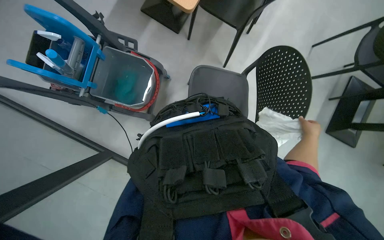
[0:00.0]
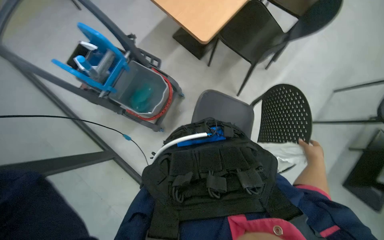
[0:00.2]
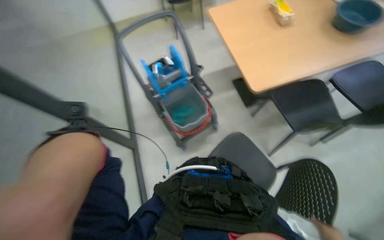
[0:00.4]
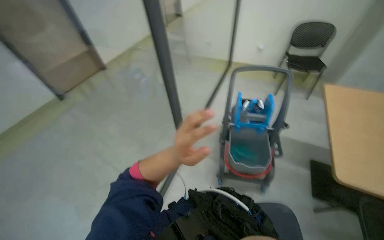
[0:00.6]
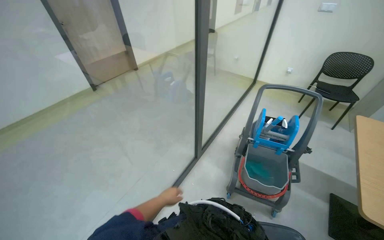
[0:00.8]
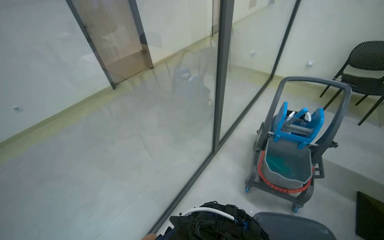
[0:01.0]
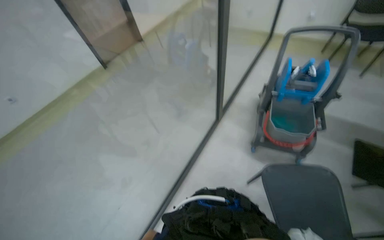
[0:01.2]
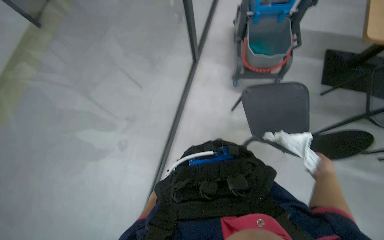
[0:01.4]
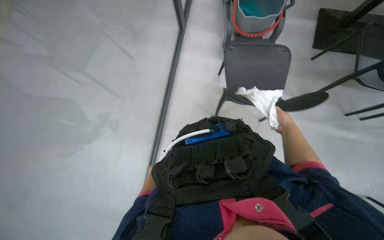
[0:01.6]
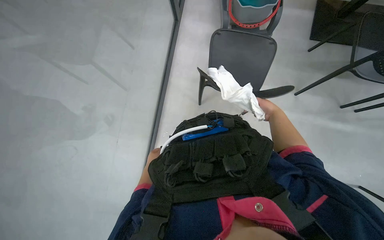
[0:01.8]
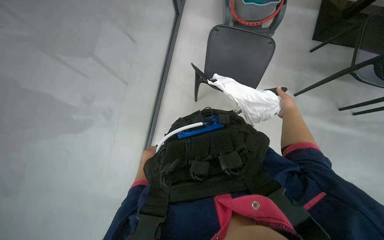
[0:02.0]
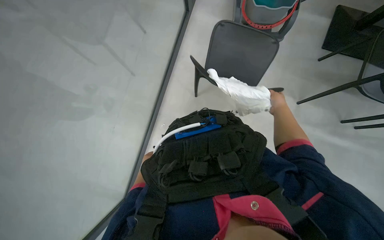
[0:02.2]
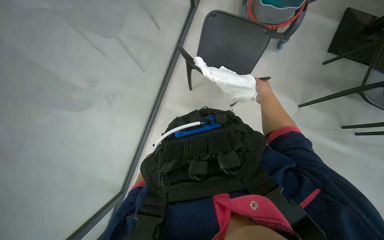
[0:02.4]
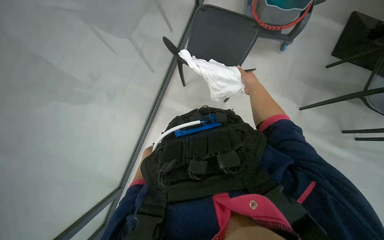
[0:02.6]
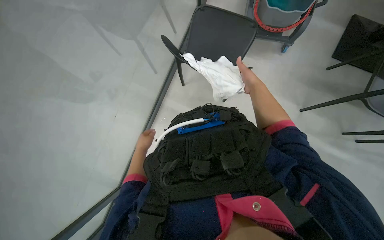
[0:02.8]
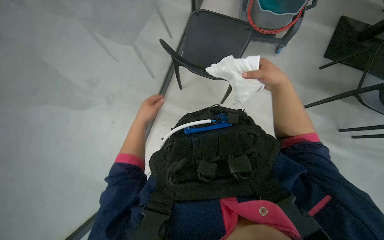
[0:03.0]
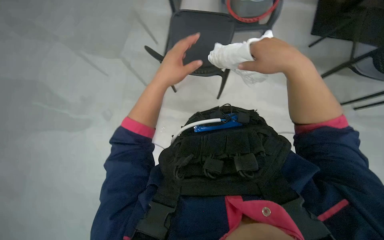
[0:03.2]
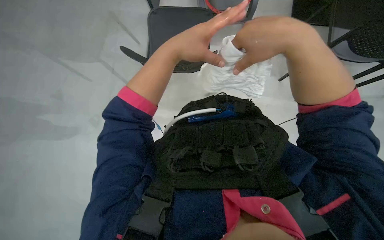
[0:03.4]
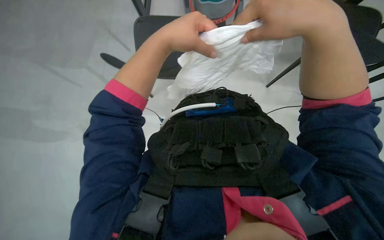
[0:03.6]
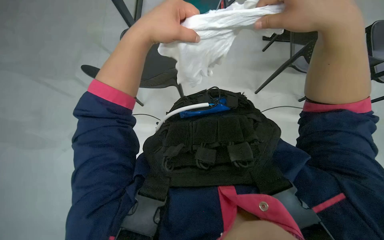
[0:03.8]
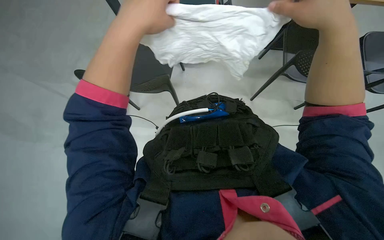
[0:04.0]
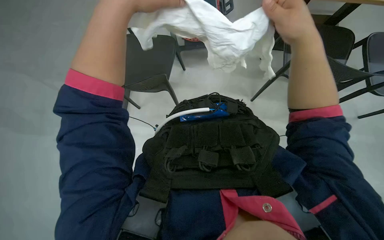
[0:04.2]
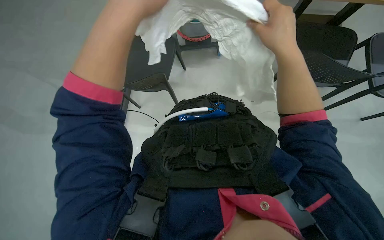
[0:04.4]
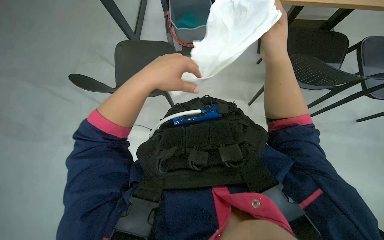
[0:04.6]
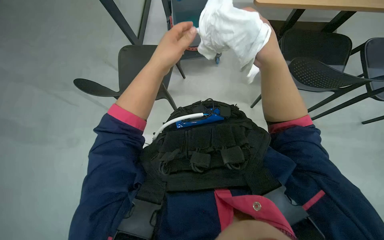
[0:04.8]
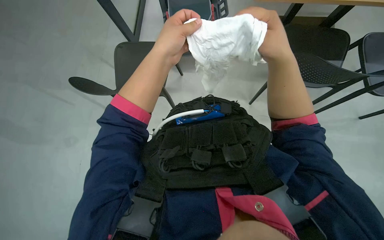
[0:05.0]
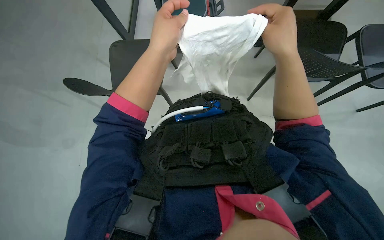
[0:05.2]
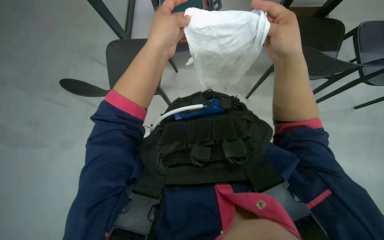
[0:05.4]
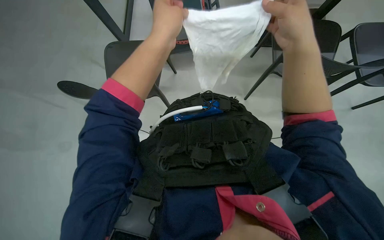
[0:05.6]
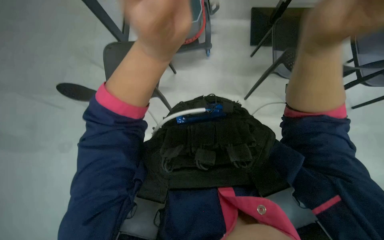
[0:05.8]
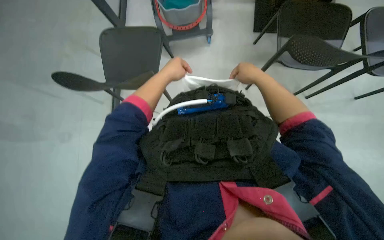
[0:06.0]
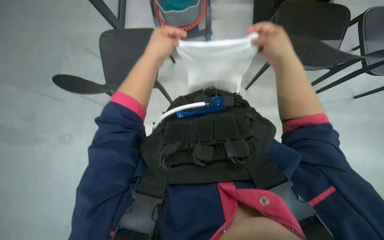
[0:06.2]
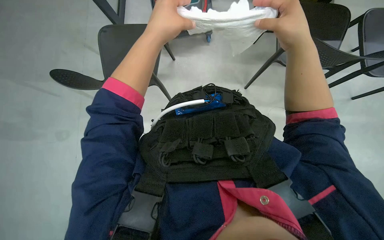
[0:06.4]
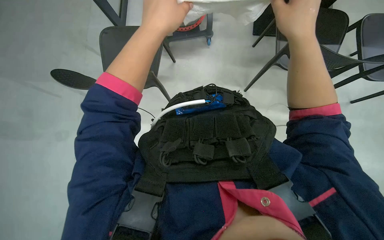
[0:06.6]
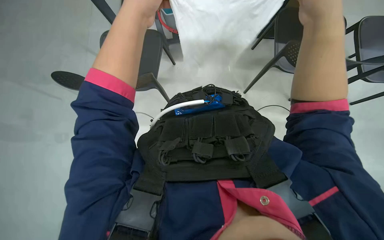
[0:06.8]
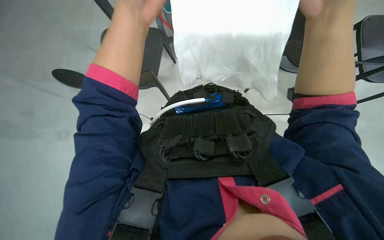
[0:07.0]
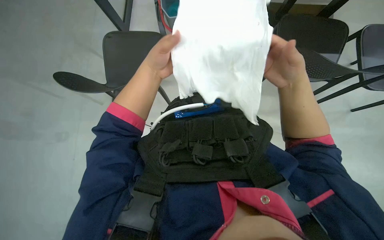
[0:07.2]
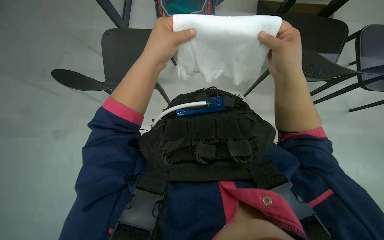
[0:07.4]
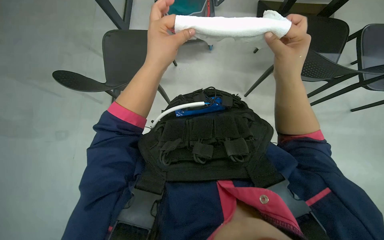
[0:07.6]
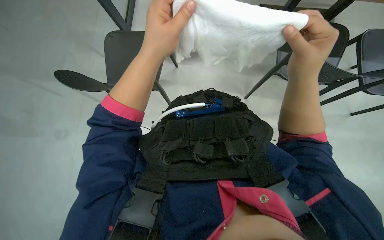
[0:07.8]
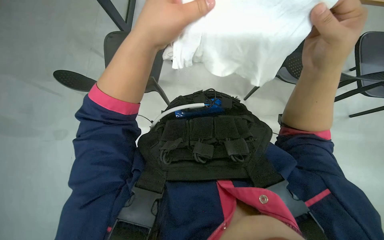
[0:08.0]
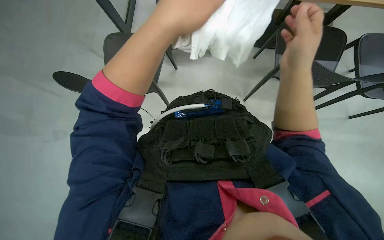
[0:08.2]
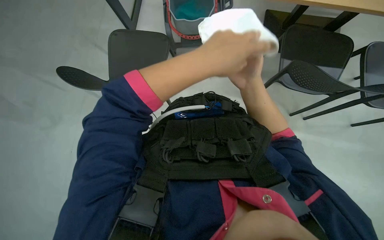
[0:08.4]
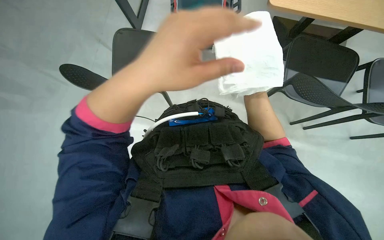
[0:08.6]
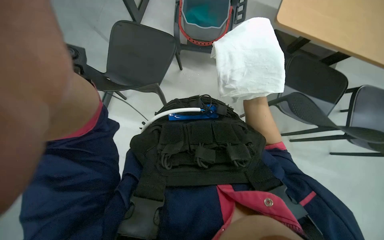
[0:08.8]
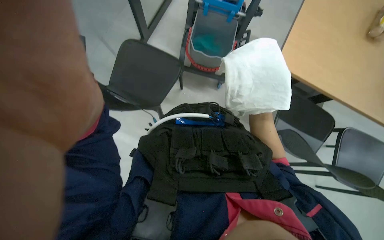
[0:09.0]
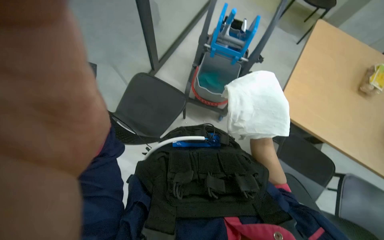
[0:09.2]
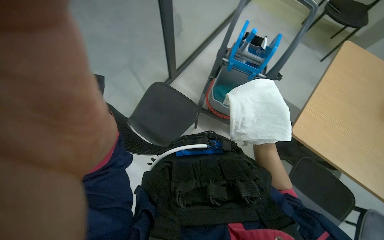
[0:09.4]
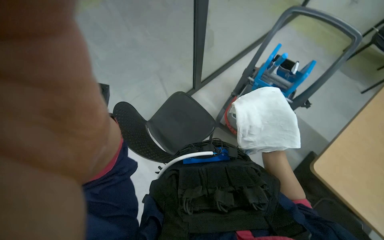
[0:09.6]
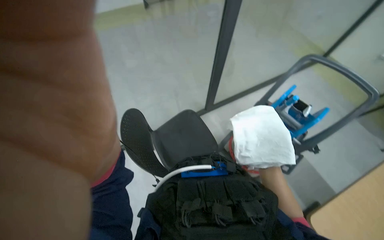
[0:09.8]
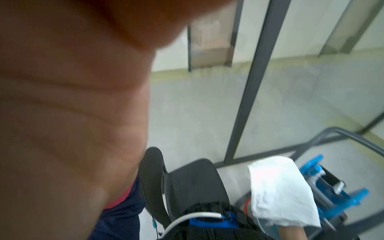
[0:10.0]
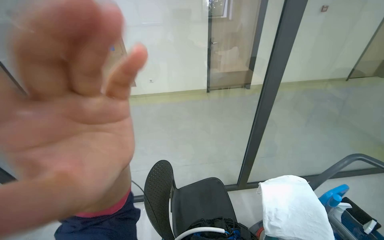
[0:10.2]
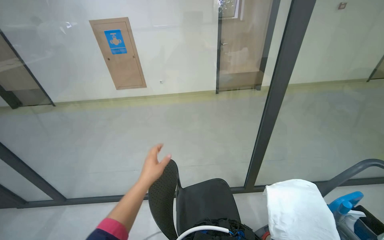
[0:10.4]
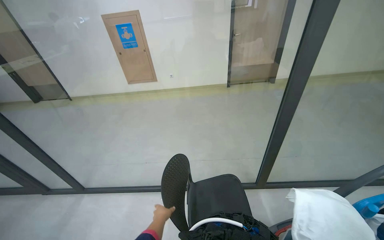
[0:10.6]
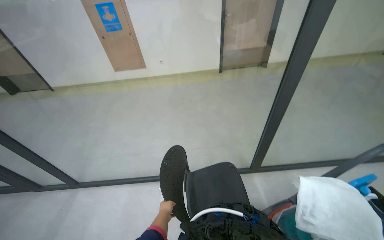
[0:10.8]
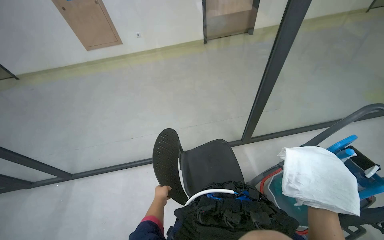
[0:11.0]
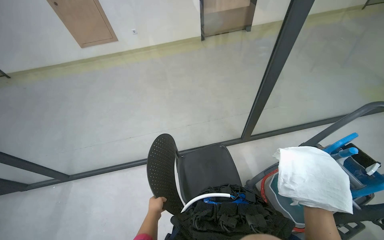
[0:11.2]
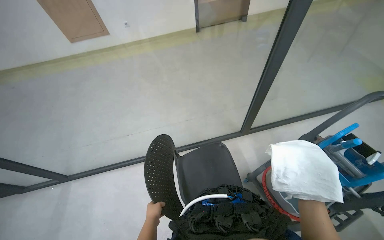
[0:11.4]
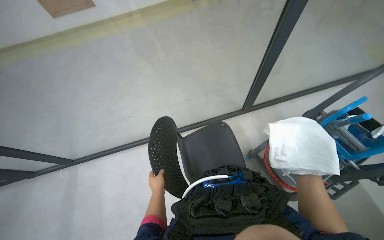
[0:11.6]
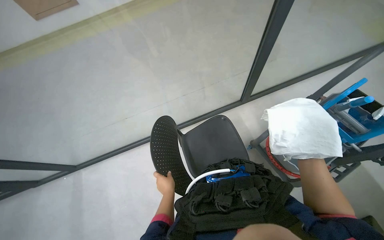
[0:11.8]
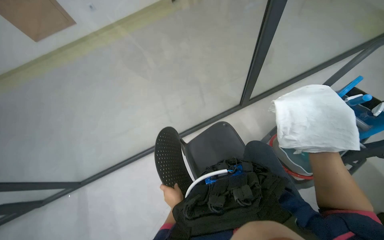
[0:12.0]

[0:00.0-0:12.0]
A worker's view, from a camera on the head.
Job: cleaning windows.
The whole recording: Cleaning glass partition. The worker wrings a cloth, then uses it and a spray bottle to clean the glass partition and nearby chairs.
0.0 to 1.6 s: The head travels approximately 60 cm. The head turns to the left by approximately 75 degrees.
1.6 to 3.0 s: The right hand moves up the picture and to the left, about 25 cm.
3.0 to 4.4 s: The right hand is displaced nearer to the camera by roughly 15 cm, while the left hand moves nearer to the camera, up the picture and to the right, approximately 30 cm.
4.4 to 6.0 s: The left hand goes nearer and farther, about 20 cm each way, reversing 2 times.
6.0 to 7.6 s: The left hand is displaced nearer to the camera by about 15 cm.
9.0 to 10.4 s: The head rotates about 60 degrees to the left. The view tilts about 60 degrees upward.
10.4 to 12.0 s: The camera pitches downward, by some 30 degrees. The left hand goes some 10 cm to the right, and reaches approximately 20 cm down the picture, then returns.

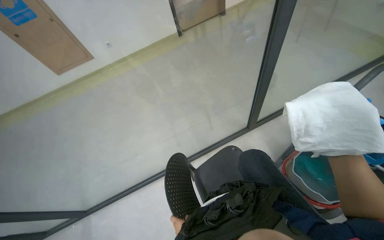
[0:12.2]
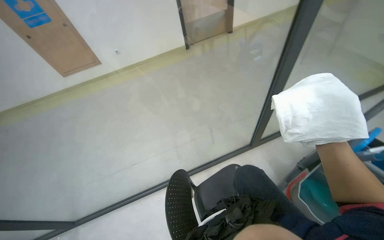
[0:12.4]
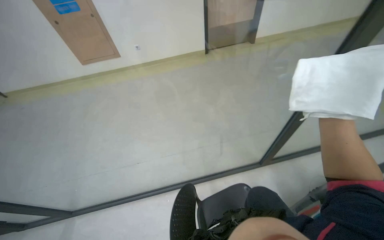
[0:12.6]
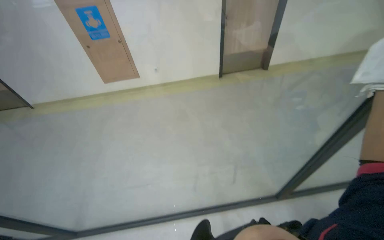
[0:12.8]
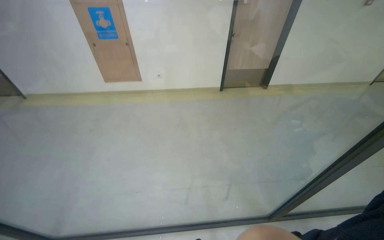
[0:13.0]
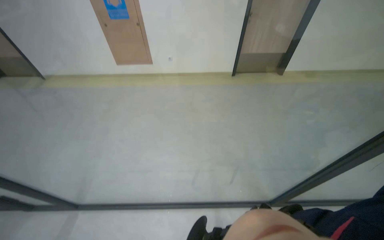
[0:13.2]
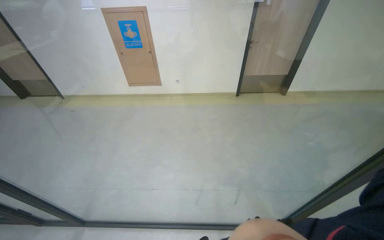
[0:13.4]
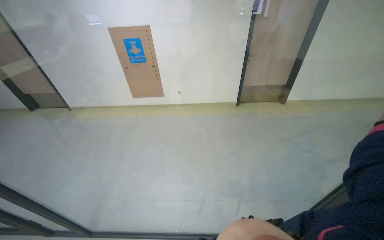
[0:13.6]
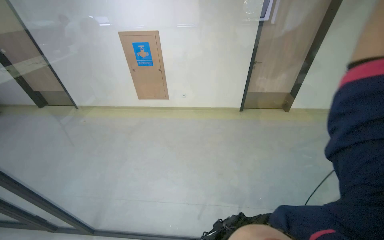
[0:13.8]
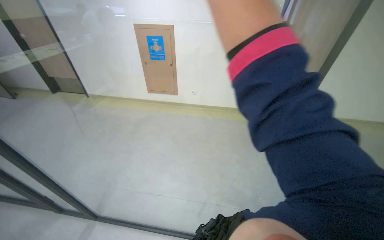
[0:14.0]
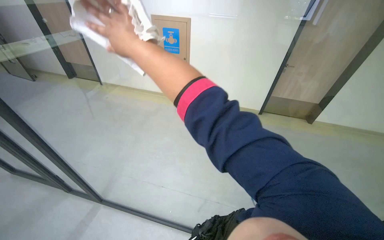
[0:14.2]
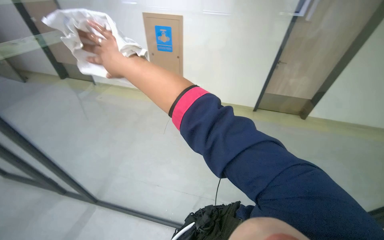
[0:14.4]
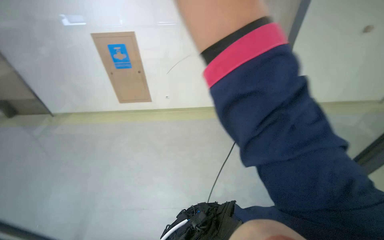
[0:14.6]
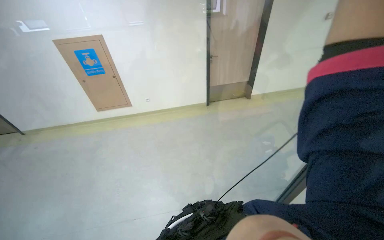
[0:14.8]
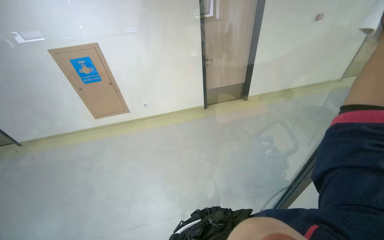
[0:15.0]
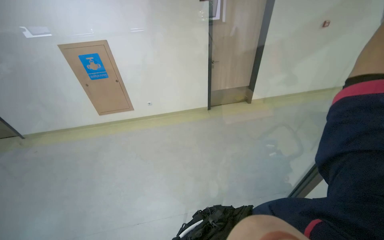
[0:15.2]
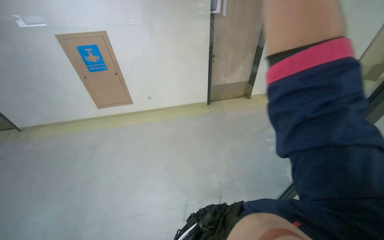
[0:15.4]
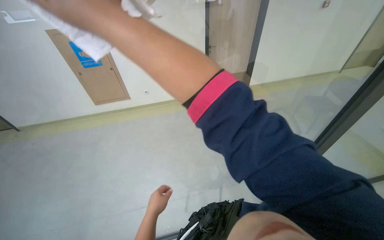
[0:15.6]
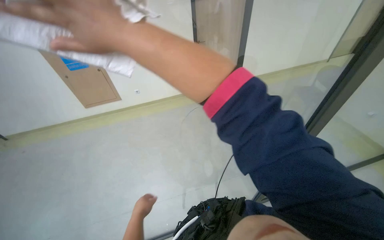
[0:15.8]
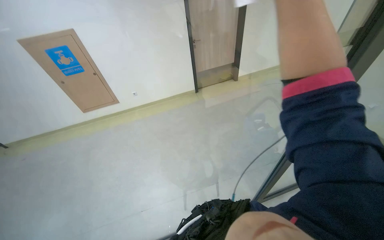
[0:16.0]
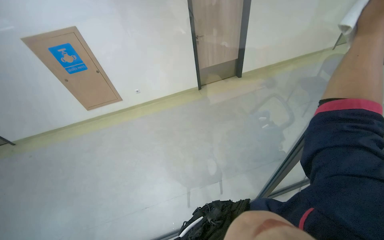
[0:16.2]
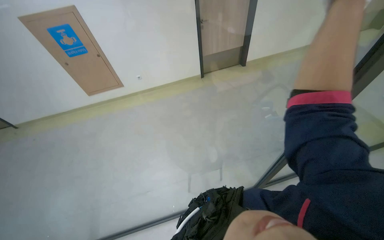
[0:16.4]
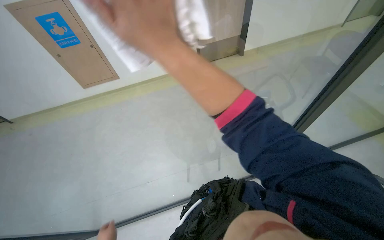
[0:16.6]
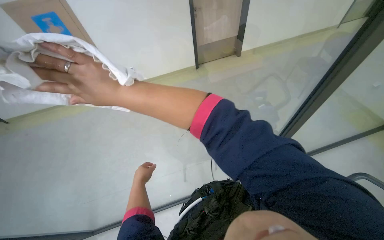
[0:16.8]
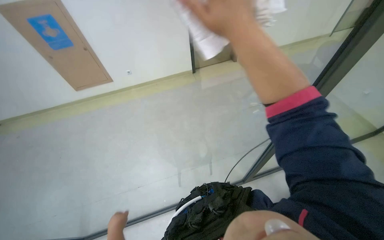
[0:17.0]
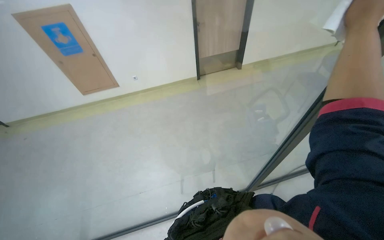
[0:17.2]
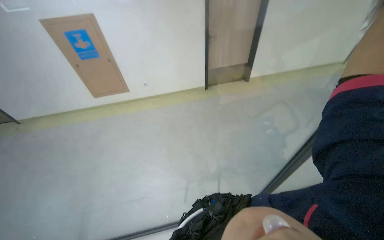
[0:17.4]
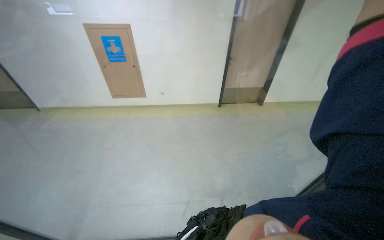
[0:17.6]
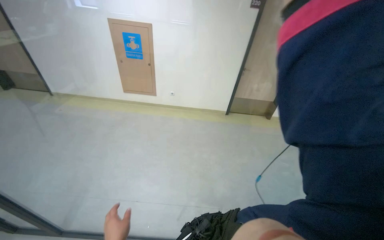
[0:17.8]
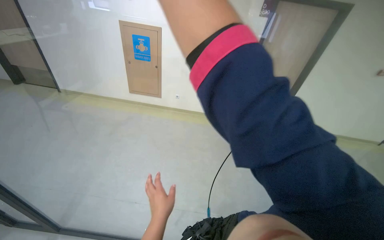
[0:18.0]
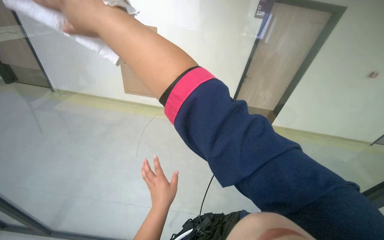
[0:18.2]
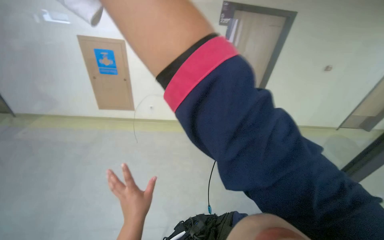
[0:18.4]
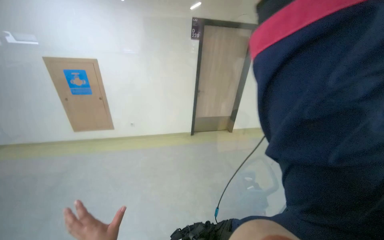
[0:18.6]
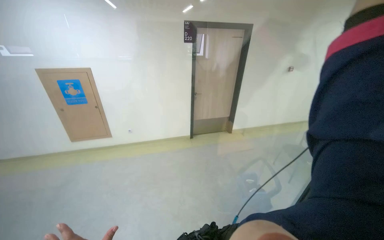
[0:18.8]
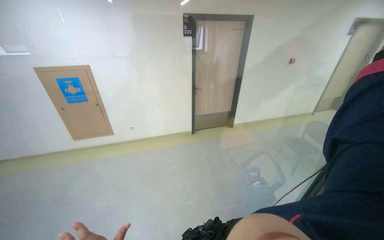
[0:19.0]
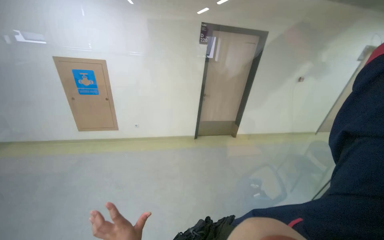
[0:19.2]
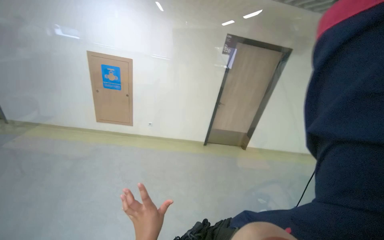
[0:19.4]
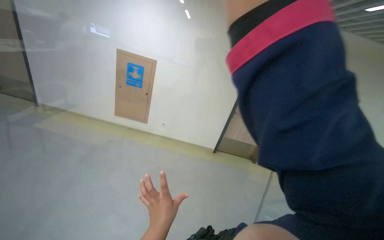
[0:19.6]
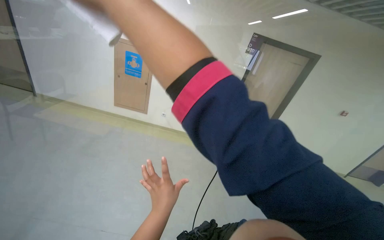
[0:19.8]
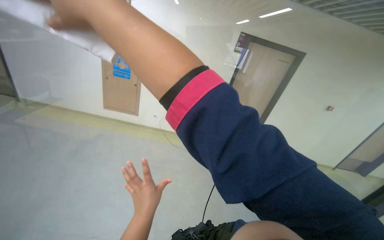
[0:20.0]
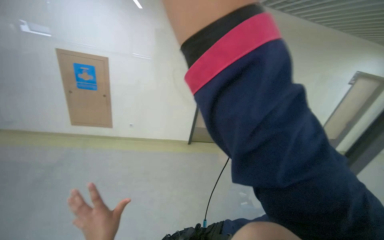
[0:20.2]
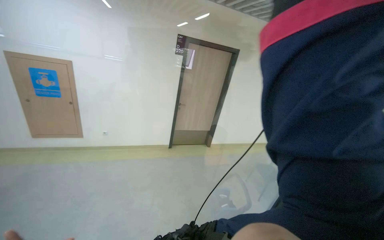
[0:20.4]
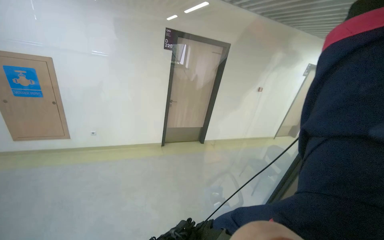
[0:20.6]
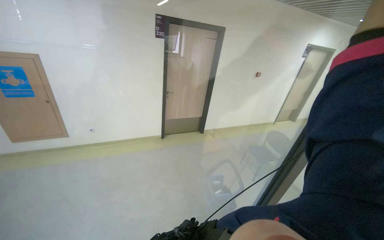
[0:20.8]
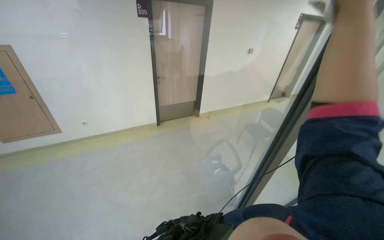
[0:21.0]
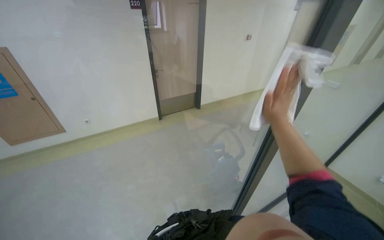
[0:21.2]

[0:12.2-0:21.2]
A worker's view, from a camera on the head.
Job: cleaning windows.
The whole recording: Cleaning glass partition. The worker wrings a cloth, then uses it and a spray bottle to clean the glass partition and nearby chairs.
12.2 to 13.8 s: The head turns to the left by some 30 degrees. The view tilts some 25 degrees upward.
15.2 to 16.6 s: The camera pitches downward, by approximately 15 degrees.
16.6 to 18.2 s: The wearer looks roughly 15 degrees further upward.
19.8 to 21.2 s: The wearer looks approximately 35 degrees further to the right. The wearer looks approximately 15 degrees further downward.
